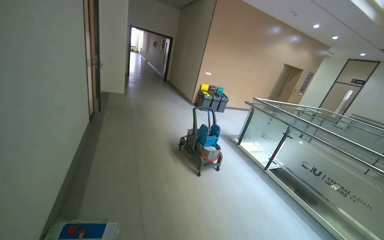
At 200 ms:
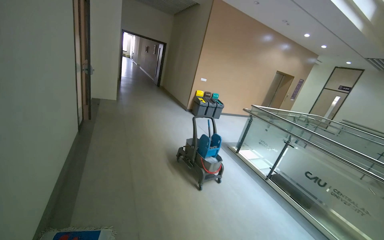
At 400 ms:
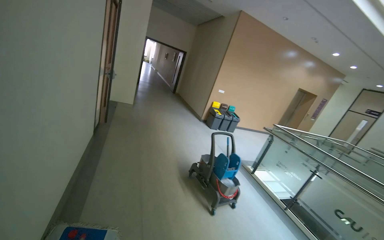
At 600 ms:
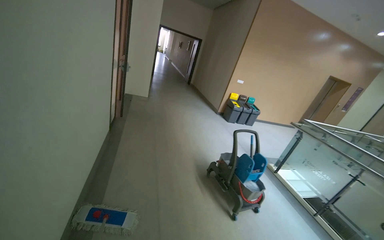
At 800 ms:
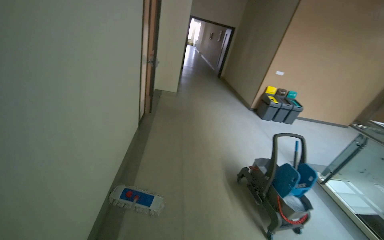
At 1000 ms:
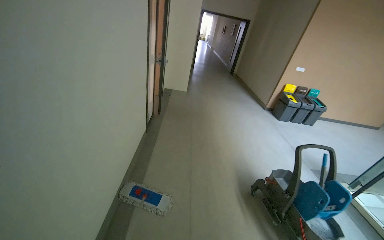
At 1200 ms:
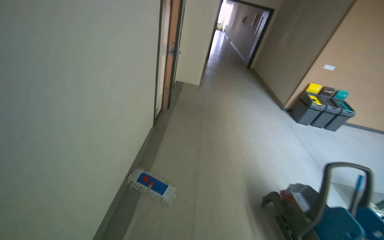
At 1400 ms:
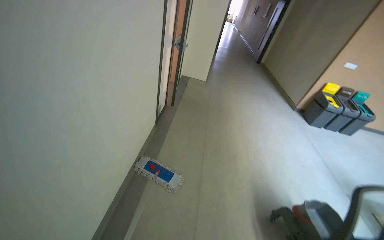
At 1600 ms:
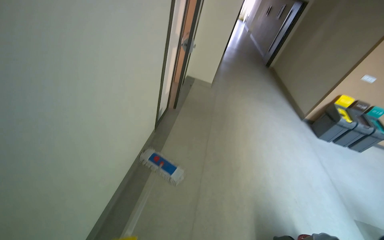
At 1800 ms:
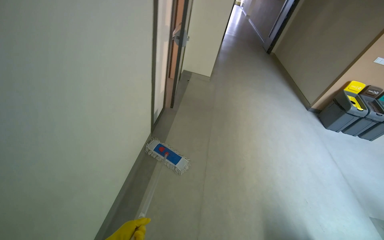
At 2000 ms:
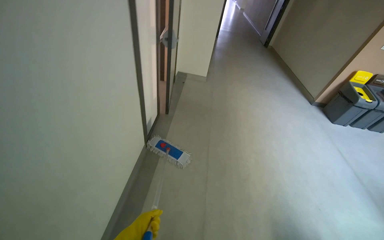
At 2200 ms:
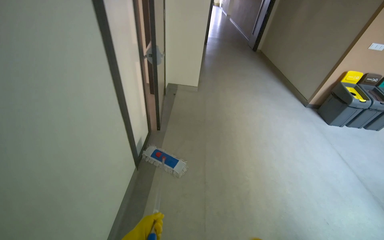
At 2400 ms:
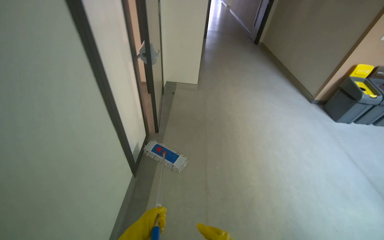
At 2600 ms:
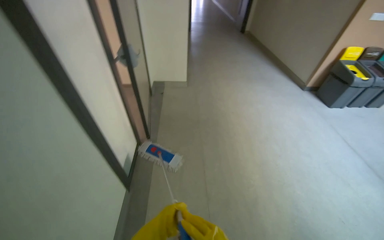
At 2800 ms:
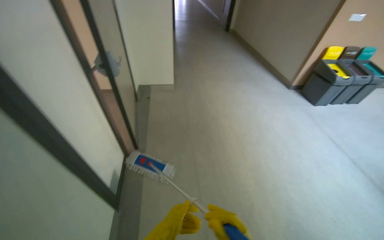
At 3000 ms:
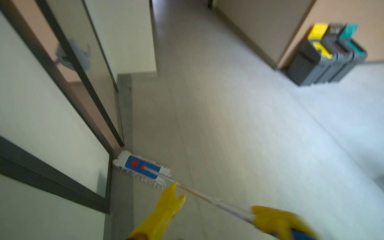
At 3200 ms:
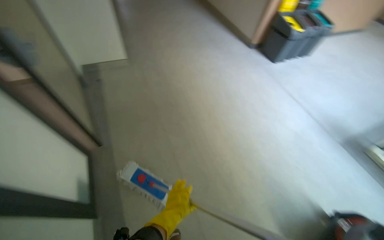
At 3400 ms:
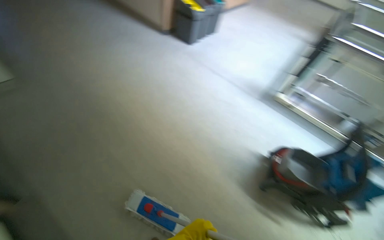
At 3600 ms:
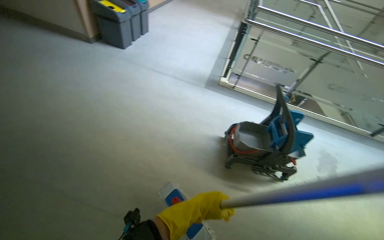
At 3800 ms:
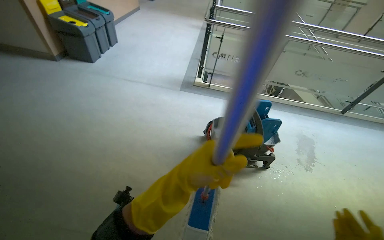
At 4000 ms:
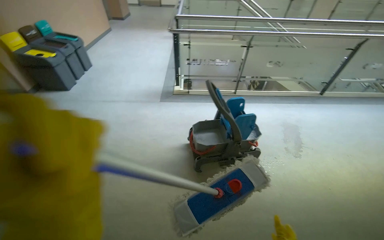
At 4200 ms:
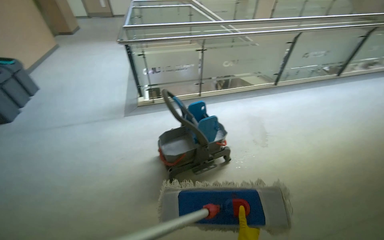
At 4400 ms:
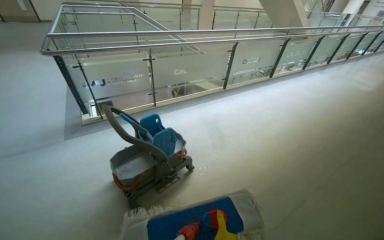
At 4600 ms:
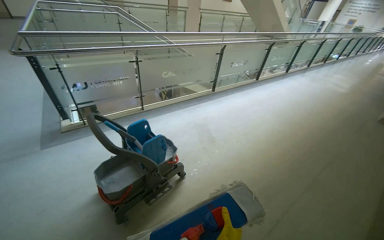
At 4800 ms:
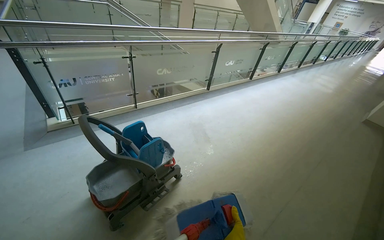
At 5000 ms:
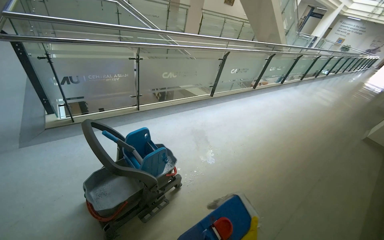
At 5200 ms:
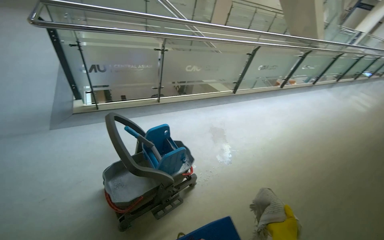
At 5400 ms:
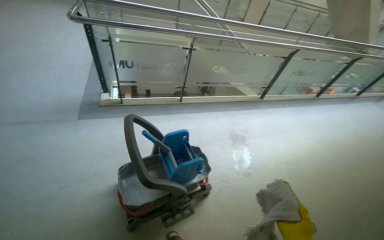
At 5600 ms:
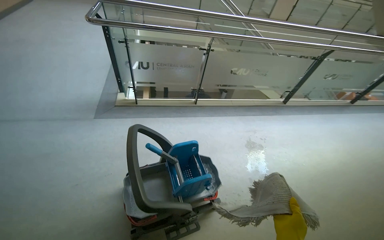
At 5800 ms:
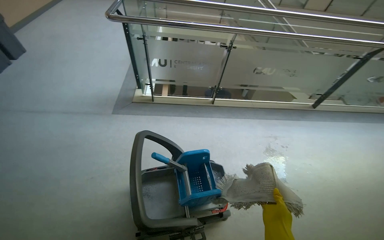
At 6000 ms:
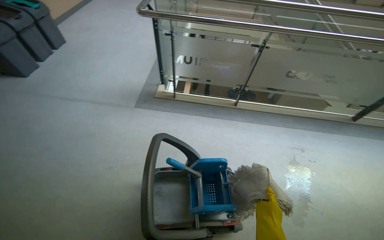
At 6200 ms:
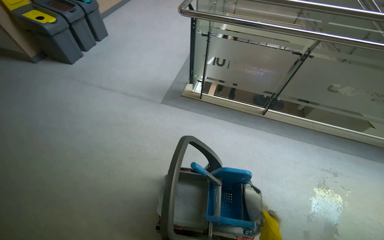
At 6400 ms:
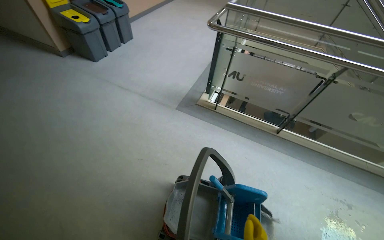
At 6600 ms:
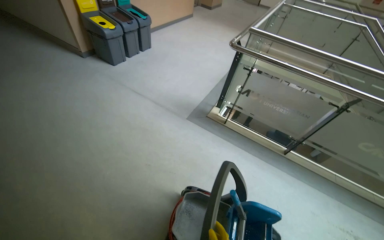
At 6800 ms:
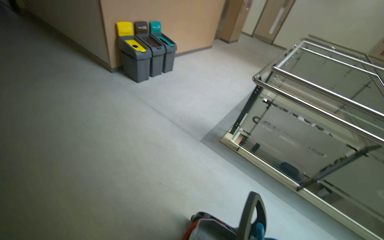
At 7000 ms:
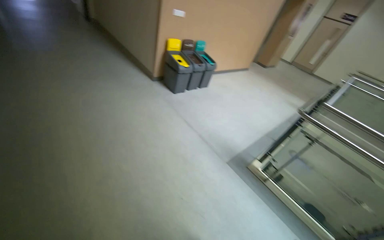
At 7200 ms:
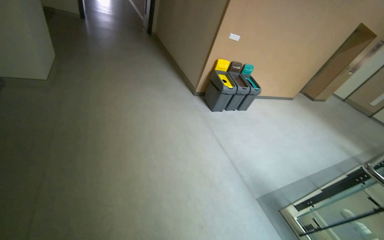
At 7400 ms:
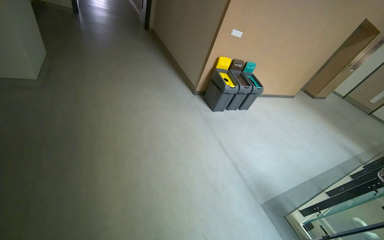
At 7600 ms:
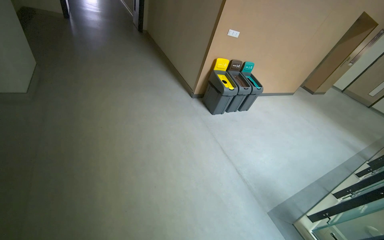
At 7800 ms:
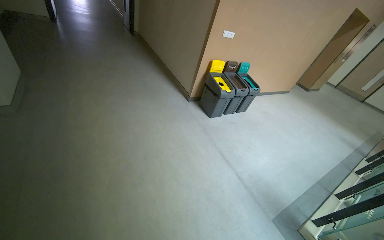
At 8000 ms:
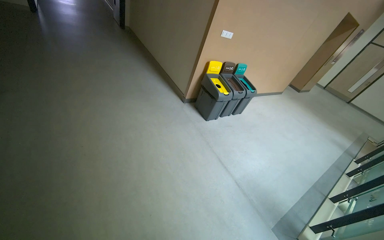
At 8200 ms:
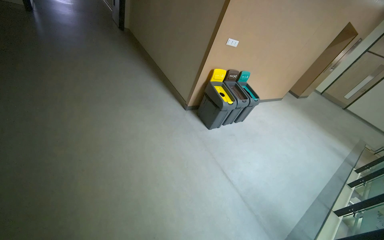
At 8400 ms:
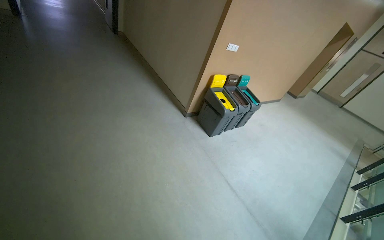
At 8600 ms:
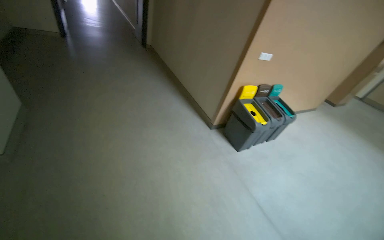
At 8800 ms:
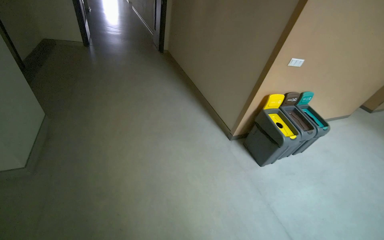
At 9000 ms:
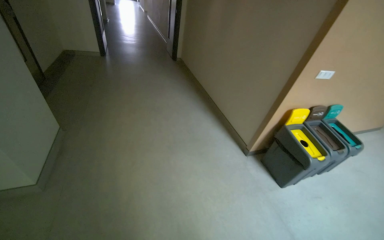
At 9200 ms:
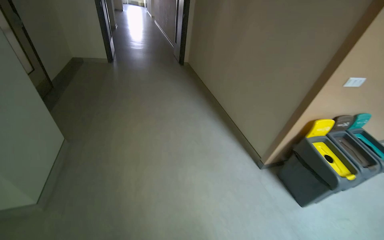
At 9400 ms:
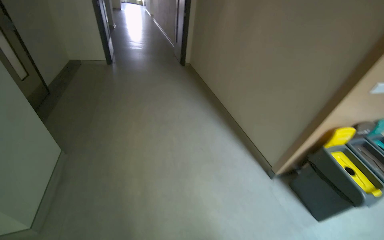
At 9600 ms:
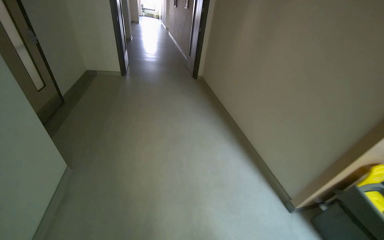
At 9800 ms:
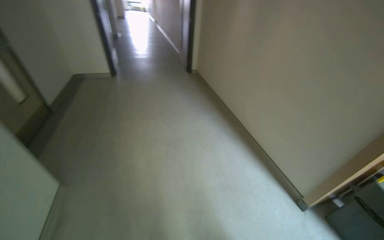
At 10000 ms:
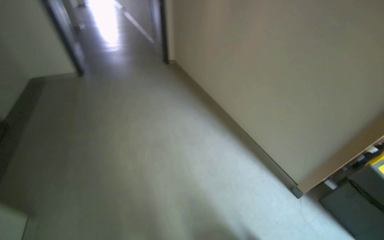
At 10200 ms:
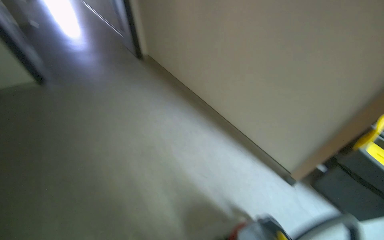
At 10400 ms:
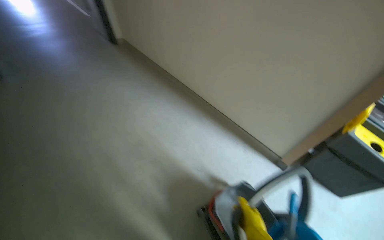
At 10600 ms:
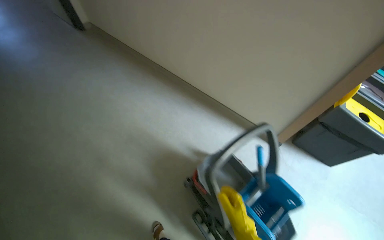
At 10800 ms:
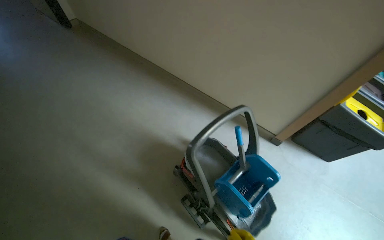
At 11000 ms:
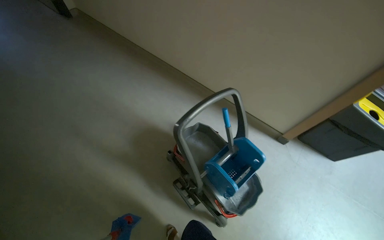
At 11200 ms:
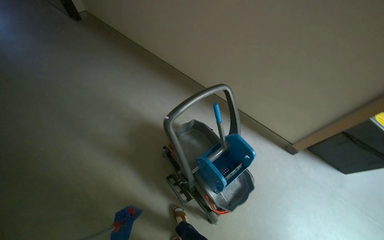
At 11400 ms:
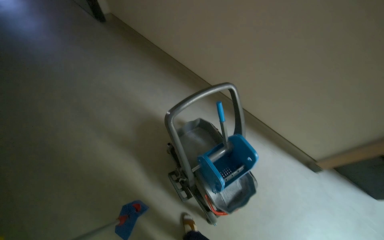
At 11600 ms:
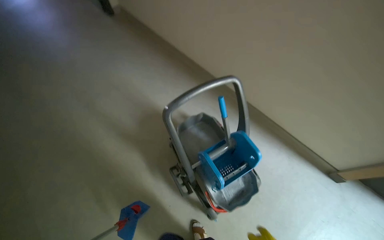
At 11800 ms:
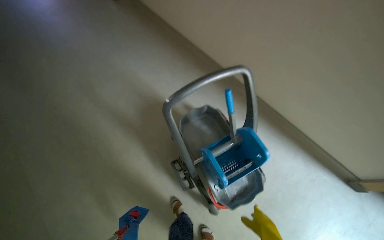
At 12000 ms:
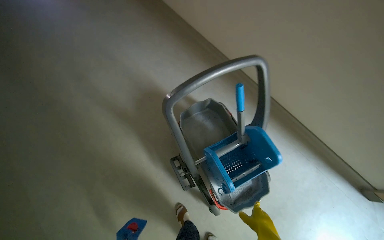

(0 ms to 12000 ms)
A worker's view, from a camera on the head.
Job: mopping floor.
The whole recording: Mopping hallway floor. The worker mops the hallway floor, periodically wringing out the mop head in the bucket.
0 ms - 1600 ms: The head travels about 1.5 m. The head rotates approximately 35 degrees to the left.
1600 ms - 3000 ms: The wearer moves roughly 80 cm.
3000 ms - 4400 ms: The camera travels some 80 cm. The wearer's head swings about 105 degrees to the right.
4400 ms - 6000 ms: The camera is carried approximately 70 cm. The wearer's head swings some 40 degrees to the left.
6000 ms - 7600 ms: The camera is carried roughly 90 cm. The wearer's head swings approximately 55 degrees to the left. The view tips upward by roughly 25 degrees.
7600 ms - 9000 ms: The wearer moves roughly 1 m.
9000 ms - 10400 ms: The head travels roughly 1 m. The view tilts some 15 degrees downward.
10400 ms - 12000 ms: The head rotates roughly 20 degrees to the left.

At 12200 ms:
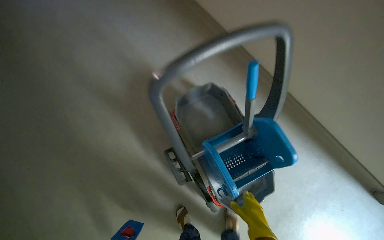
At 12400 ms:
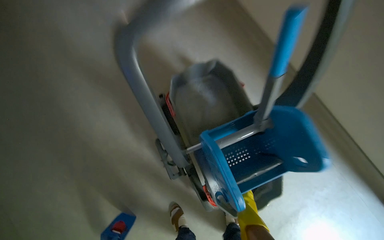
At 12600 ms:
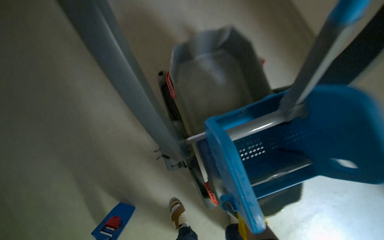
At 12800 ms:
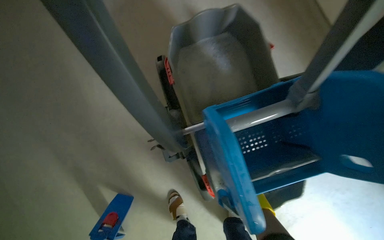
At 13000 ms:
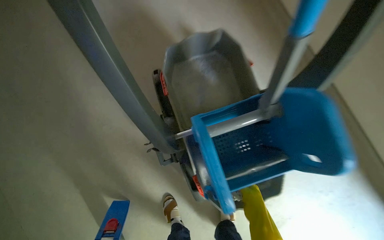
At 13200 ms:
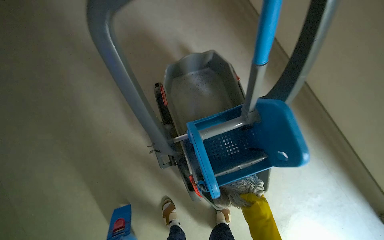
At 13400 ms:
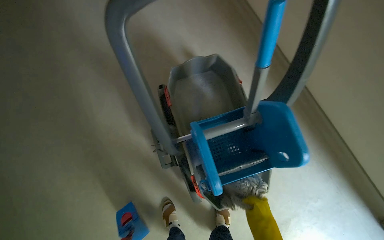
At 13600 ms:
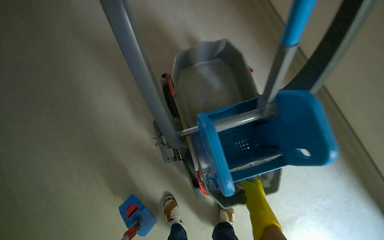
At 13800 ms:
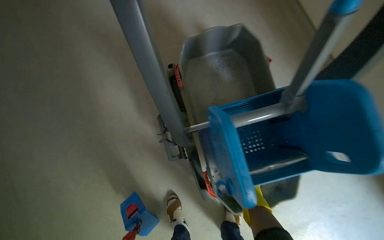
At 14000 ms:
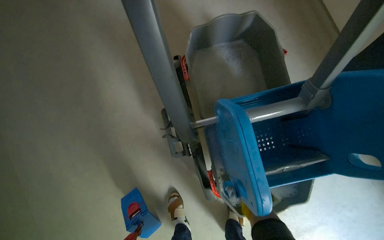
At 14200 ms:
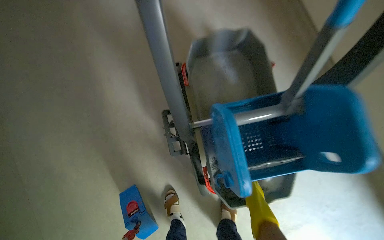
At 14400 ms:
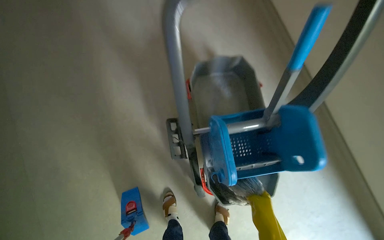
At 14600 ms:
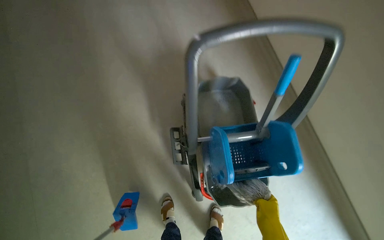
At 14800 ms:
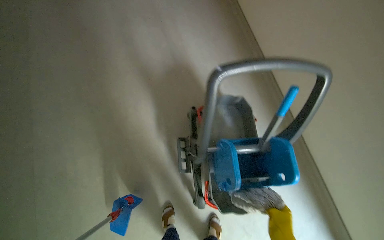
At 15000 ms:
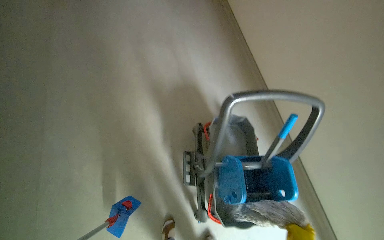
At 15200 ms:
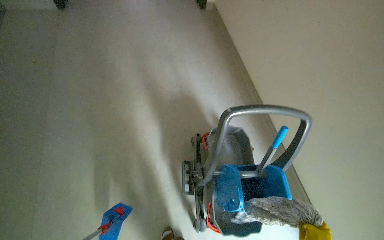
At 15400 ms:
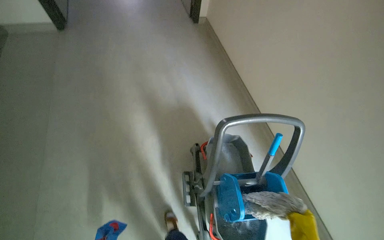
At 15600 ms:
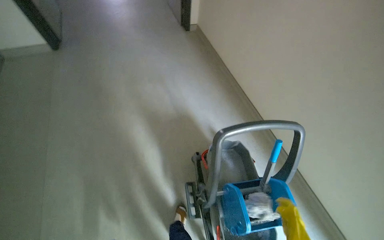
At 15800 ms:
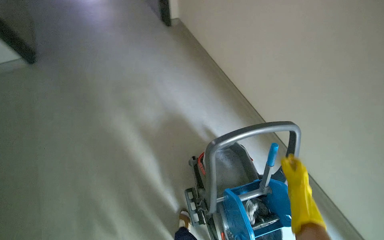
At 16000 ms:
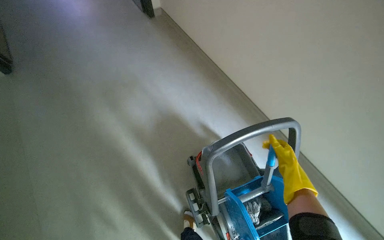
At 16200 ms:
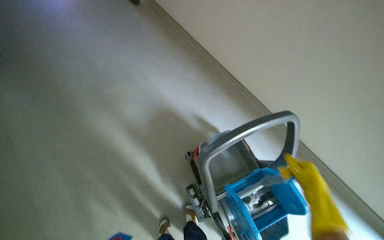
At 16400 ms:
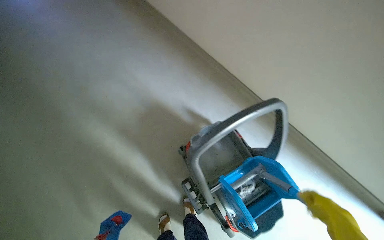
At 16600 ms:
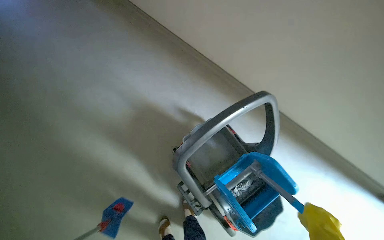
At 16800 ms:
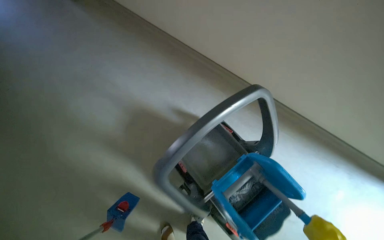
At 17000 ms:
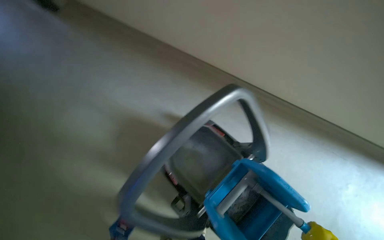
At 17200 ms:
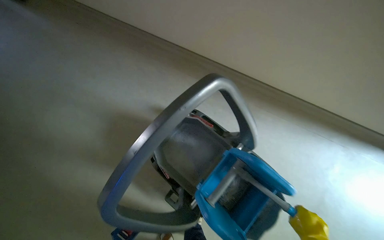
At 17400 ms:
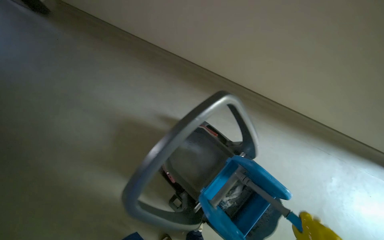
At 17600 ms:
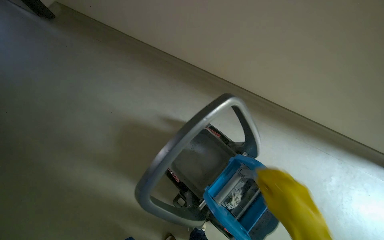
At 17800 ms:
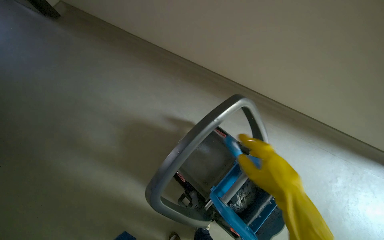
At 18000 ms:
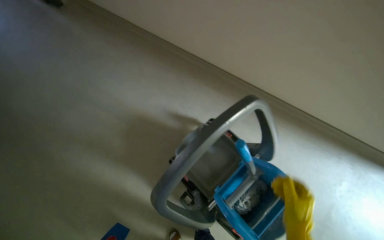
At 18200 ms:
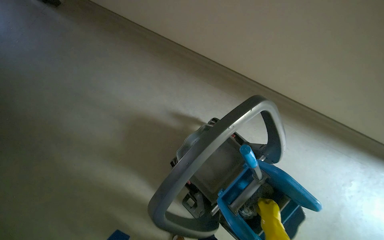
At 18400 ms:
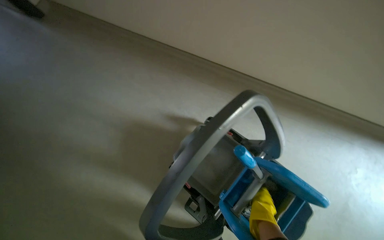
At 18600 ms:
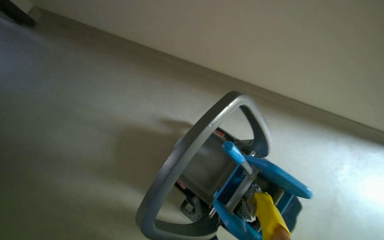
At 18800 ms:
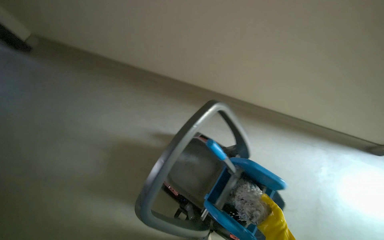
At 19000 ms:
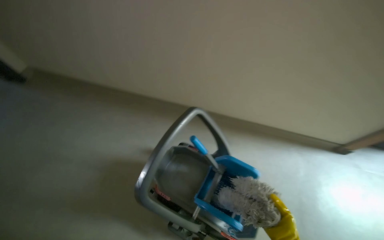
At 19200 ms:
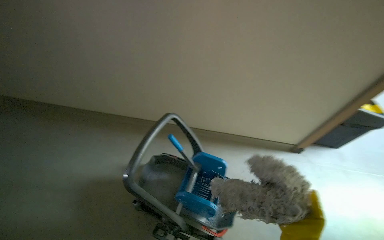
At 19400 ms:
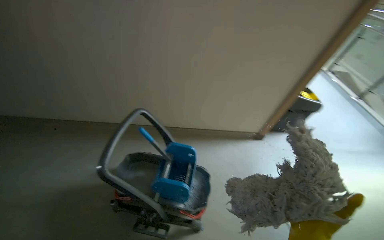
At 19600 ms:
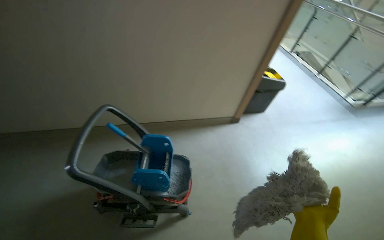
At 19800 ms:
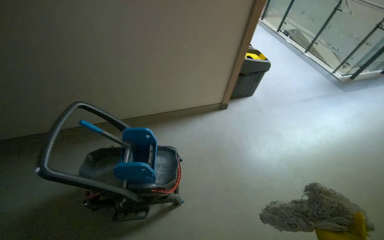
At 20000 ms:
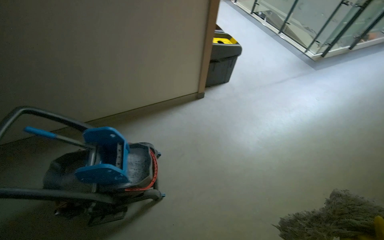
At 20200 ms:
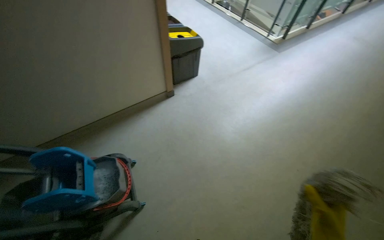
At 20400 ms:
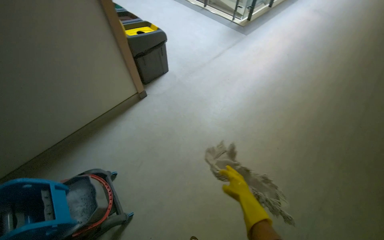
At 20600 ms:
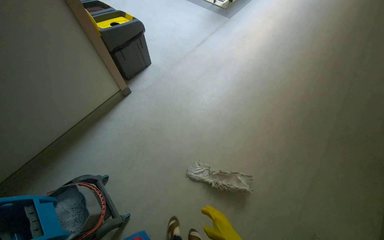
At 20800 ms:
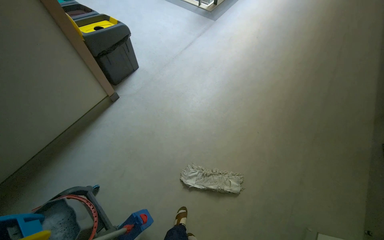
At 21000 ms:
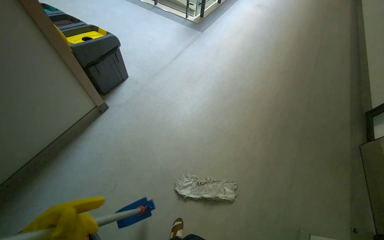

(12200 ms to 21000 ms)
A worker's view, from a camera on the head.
Job: mopping floor.
The whole recording: Mopping hallway floor. The worker mops the hallway floor, periodically wringing out the mop head in the bucket.
12200 ms - 13600 ms: The right hand moves nearer and farther over about 15 cm, changing direction 2 times.
13600 ms - 15200 ms: The camera travels about 50 cm. The view tilts roughly 20 degrees upward.
15200 ms - 16600 ms: The scene rotates counterclockwise by approximately 35 degrees.
18000 ms - 19600 ms: The head travels some 60 cm. The head turns to the right by some 45 degrees. The view tips upward by about 25 degrees.
19600 ms - 21000 ms: The camera is carried about 60 cm. The head rotates about 50 degrees to the right.
